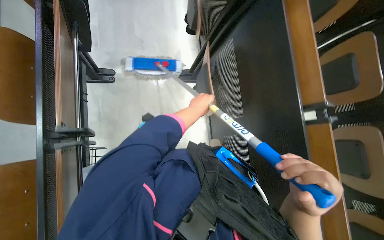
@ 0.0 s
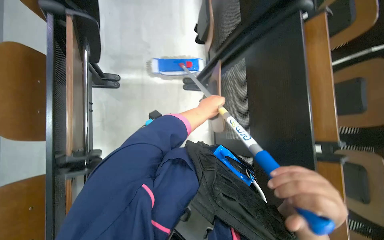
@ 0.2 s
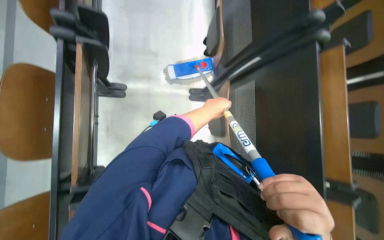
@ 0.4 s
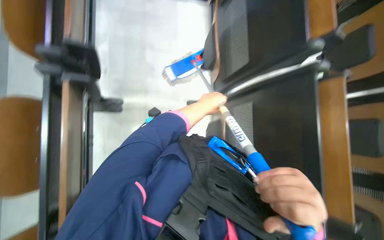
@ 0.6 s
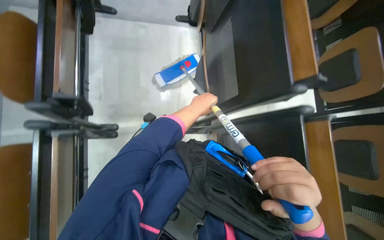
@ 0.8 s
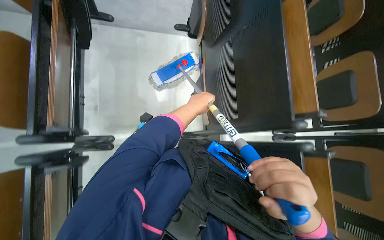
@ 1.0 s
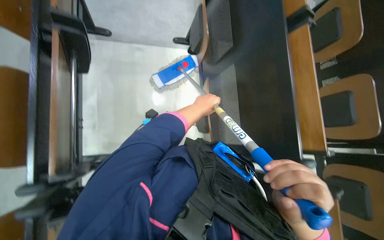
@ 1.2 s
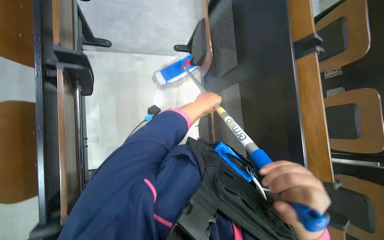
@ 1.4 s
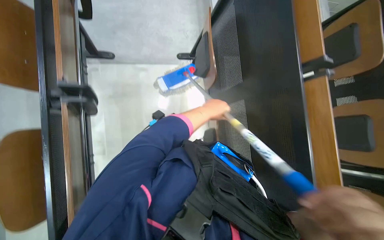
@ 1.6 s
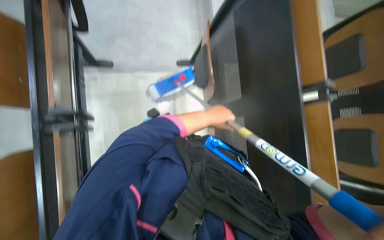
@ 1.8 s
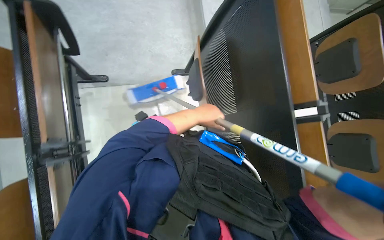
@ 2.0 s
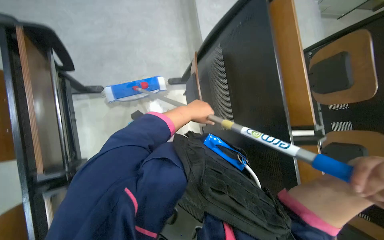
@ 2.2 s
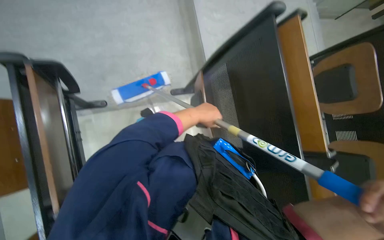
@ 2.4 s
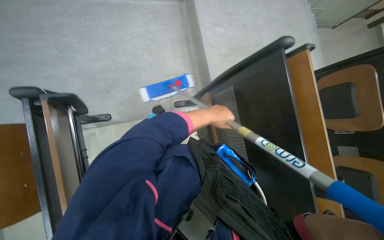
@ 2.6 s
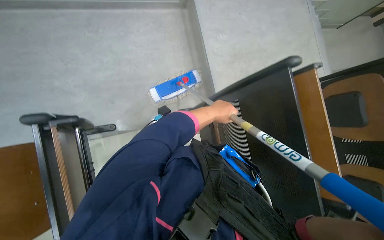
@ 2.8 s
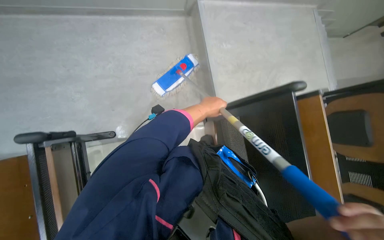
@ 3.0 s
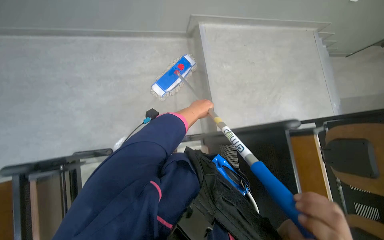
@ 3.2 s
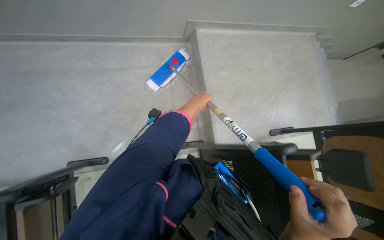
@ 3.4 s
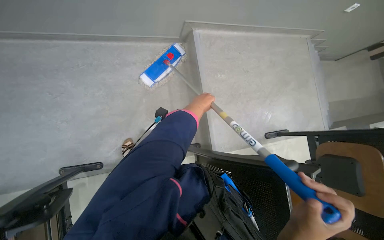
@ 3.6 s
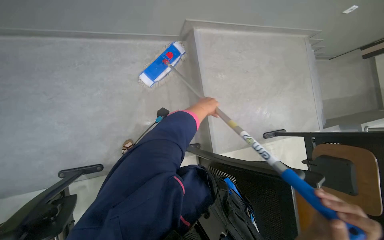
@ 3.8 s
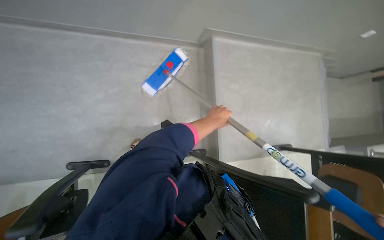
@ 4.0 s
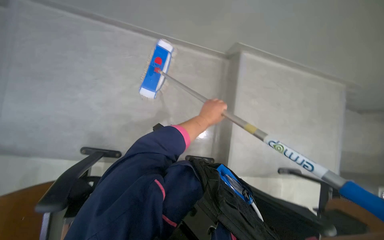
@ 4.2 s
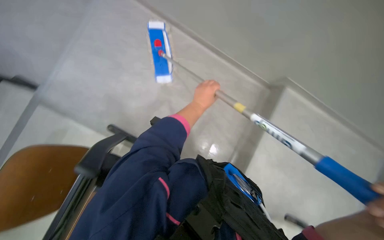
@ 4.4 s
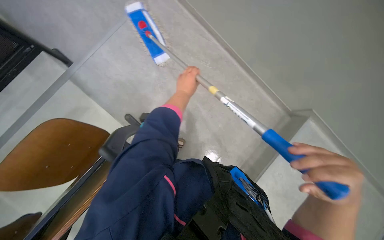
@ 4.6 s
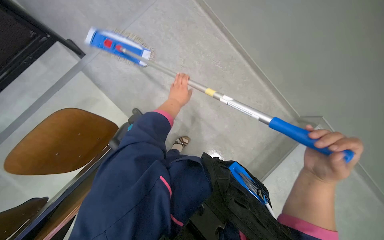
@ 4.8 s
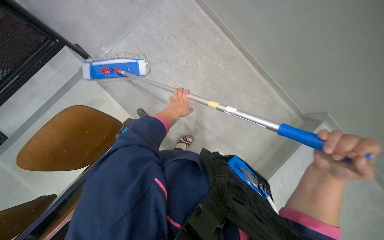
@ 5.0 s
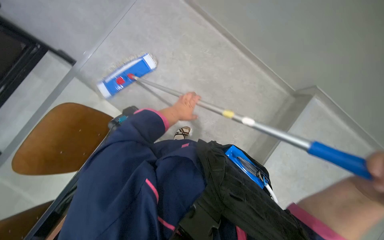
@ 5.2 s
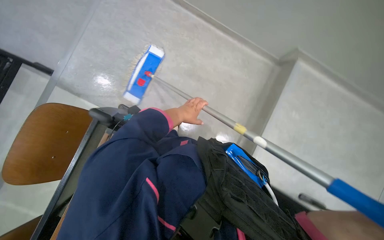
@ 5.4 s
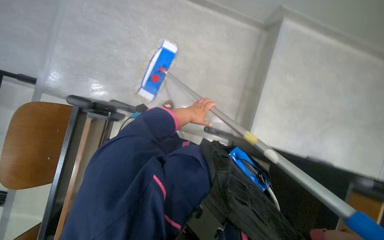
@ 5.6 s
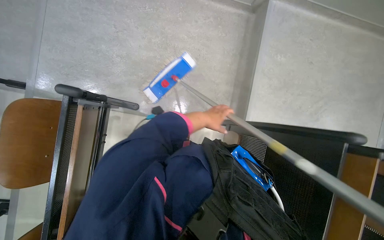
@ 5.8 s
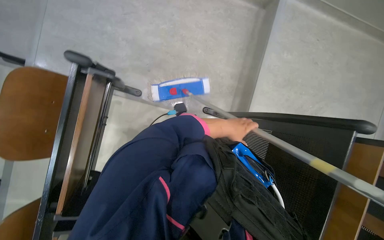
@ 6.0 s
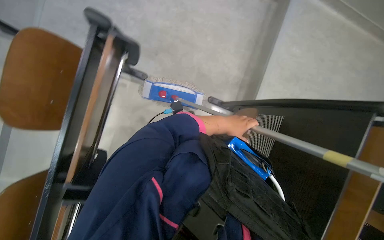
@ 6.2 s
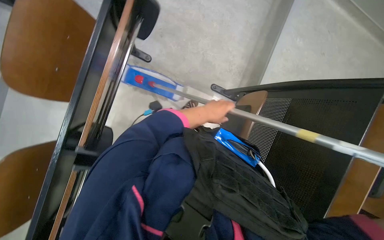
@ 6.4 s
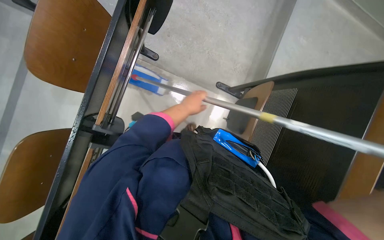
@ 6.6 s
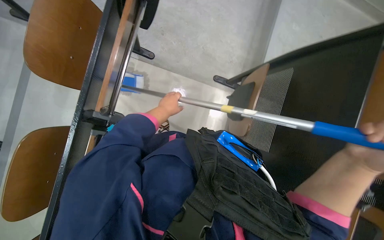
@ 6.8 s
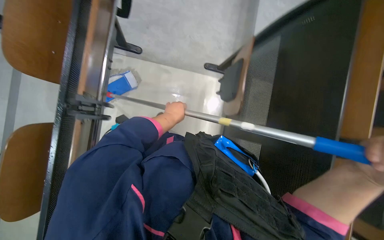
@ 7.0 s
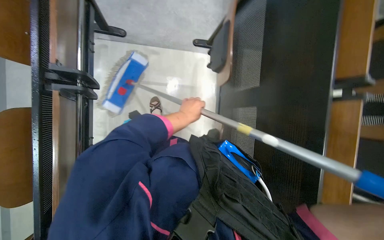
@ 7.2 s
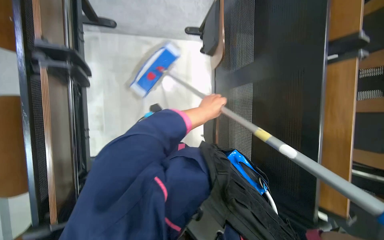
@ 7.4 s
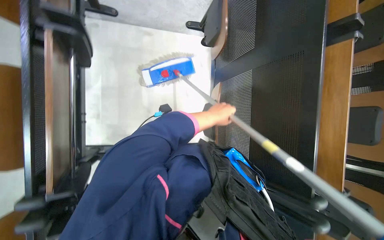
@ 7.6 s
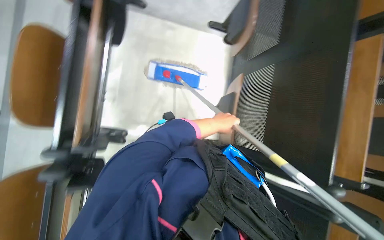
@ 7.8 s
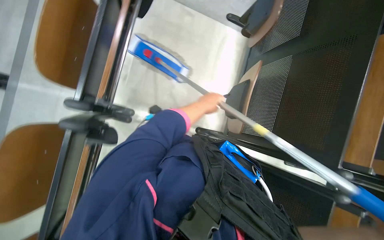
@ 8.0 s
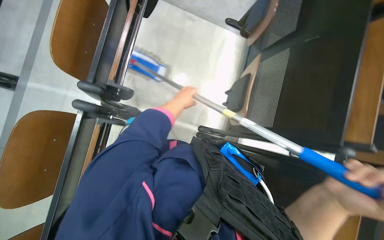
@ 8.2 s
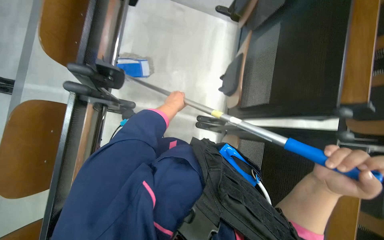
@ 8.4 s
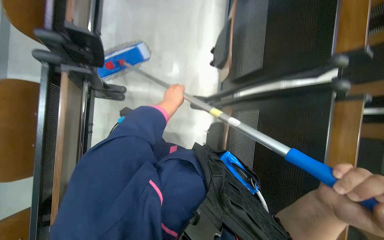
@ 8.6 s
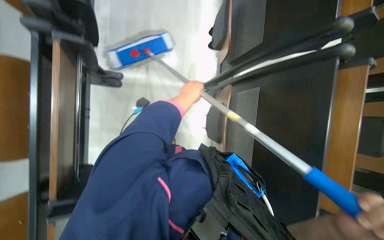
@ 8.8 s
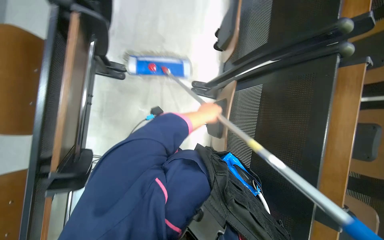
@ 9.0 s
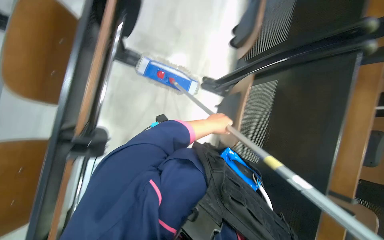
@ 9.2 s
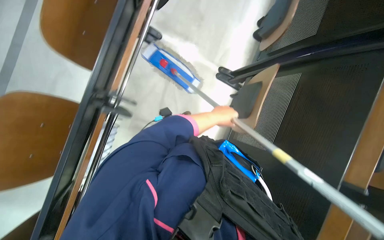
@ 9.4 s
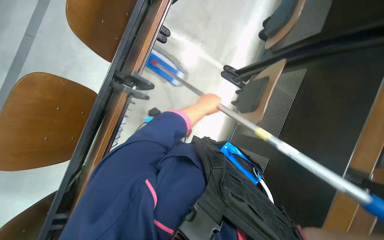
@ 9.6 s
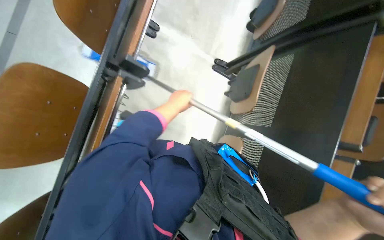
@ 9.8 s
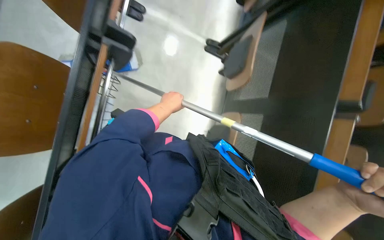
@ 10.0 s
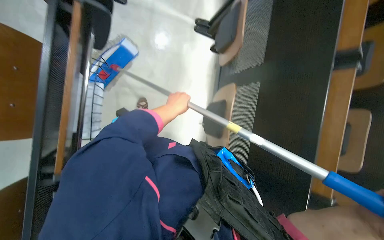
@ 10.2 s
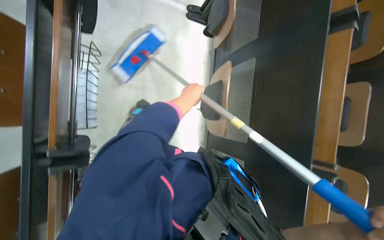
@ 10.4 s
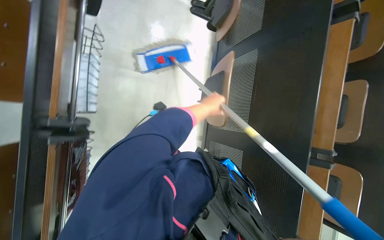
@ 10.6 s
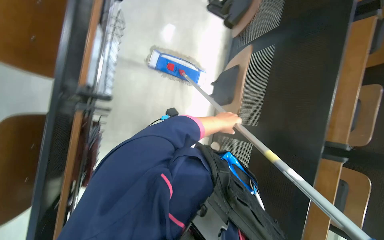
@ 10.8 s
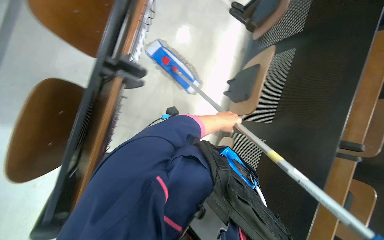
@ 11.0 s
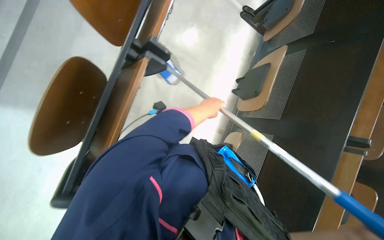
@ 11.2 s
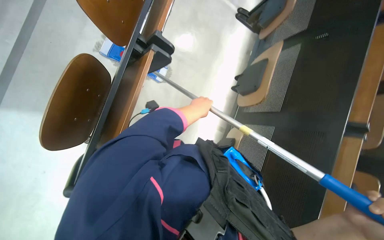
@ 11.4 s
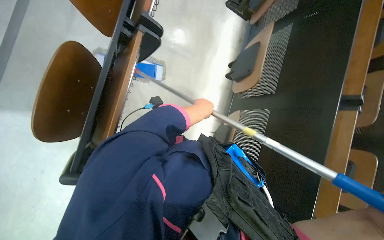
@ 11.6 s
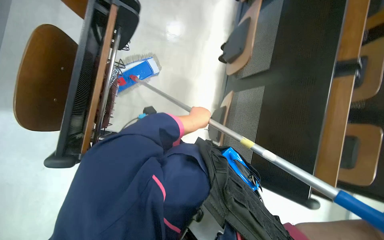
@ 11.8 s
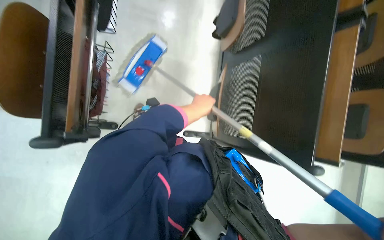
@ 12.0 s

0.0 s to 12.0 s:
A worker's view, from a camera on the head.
Job: mopping floor.
The whole recording: Mopping lecture hall floor. The worker mops the lecture hall floor, periodically wringing and adjusting the mop.
0.0 to 1.6 s: The camera pitches upward, by about 15 degrees.
3.0 to 4.4 s: Everything in view rotates about 35 degrees clockwise.
4.4 to 6.0 s: The left hand moves to the right, roughly 10 cm.
6.0 to 7.6 s: The left hand reaches roughly 20 cm to the left, then returns.
7.6 to 9.0 s: The left hand moves roughly 15 cm to the left and comes back.
9.0 to 10.4 s: The head travels roughly 60 cm.

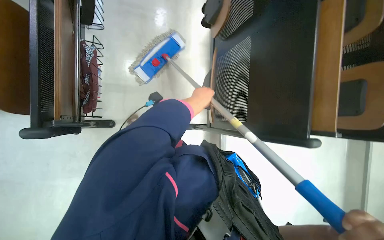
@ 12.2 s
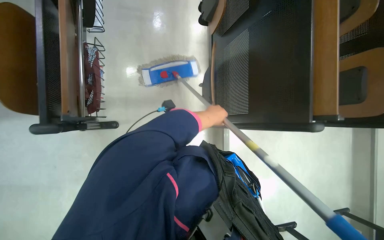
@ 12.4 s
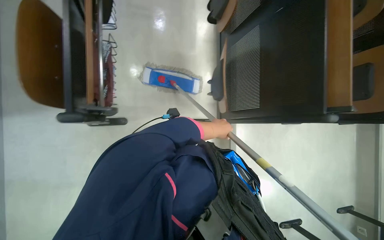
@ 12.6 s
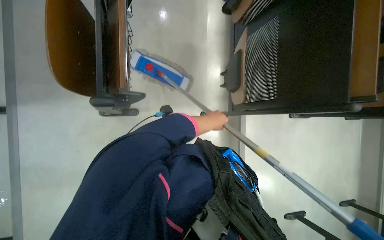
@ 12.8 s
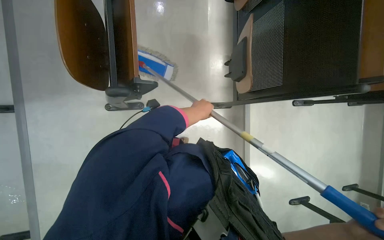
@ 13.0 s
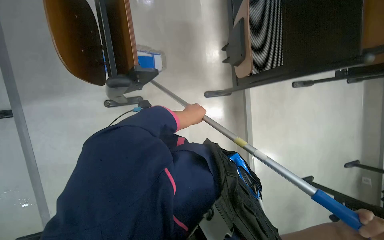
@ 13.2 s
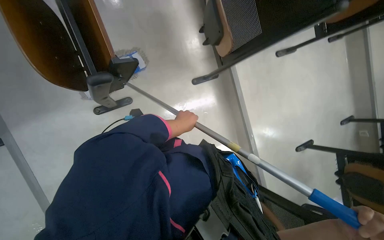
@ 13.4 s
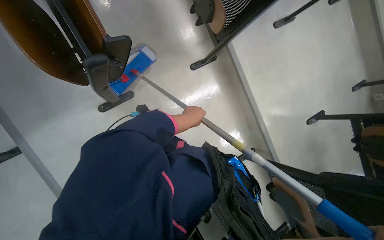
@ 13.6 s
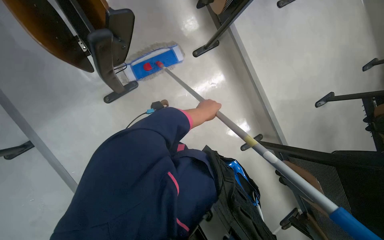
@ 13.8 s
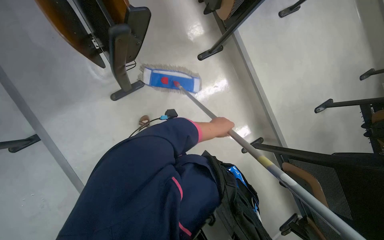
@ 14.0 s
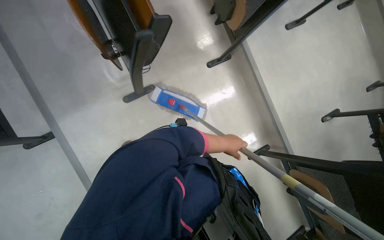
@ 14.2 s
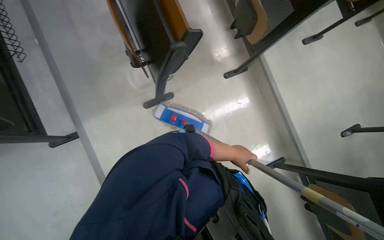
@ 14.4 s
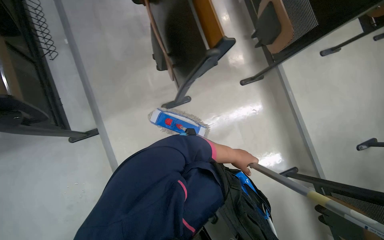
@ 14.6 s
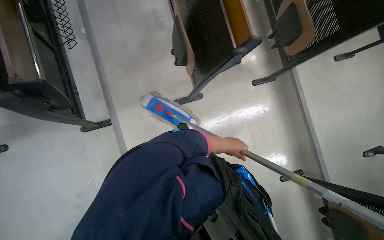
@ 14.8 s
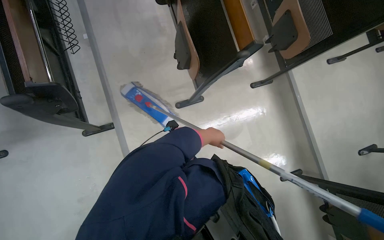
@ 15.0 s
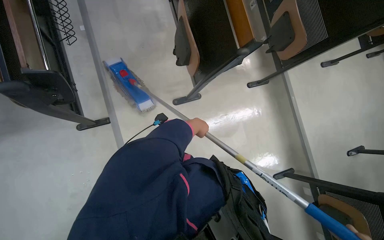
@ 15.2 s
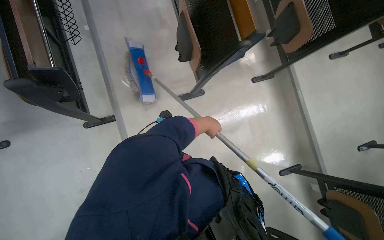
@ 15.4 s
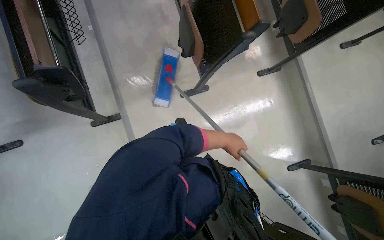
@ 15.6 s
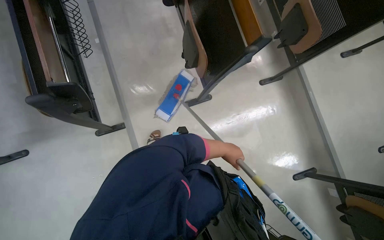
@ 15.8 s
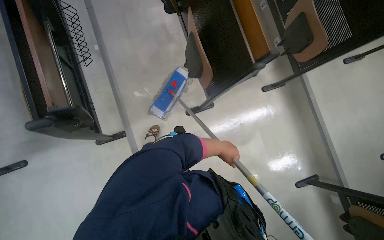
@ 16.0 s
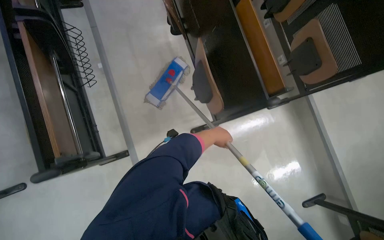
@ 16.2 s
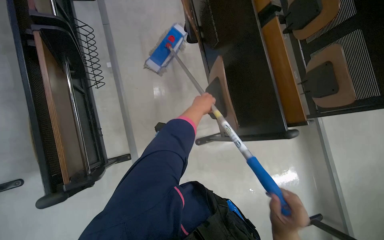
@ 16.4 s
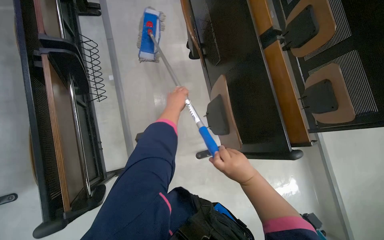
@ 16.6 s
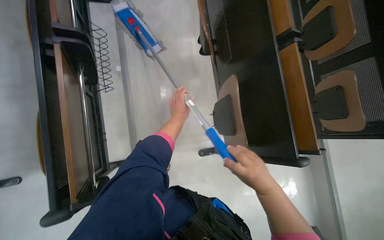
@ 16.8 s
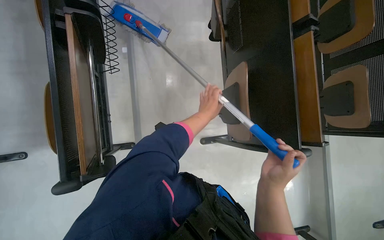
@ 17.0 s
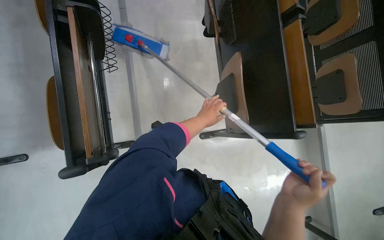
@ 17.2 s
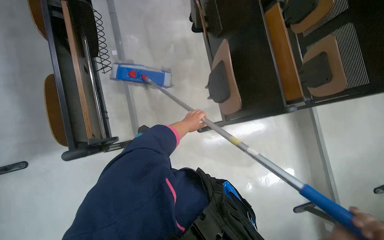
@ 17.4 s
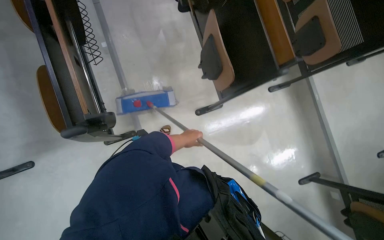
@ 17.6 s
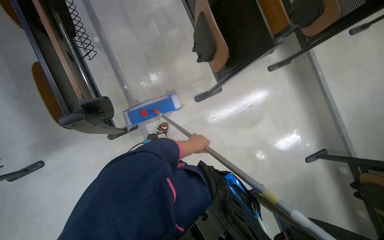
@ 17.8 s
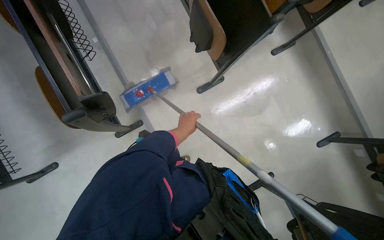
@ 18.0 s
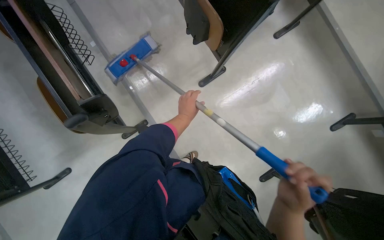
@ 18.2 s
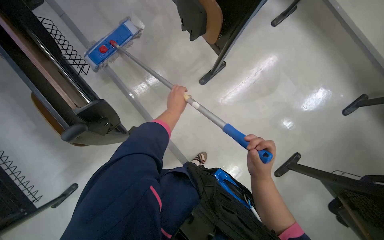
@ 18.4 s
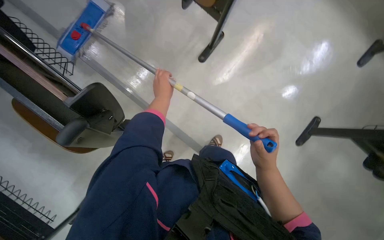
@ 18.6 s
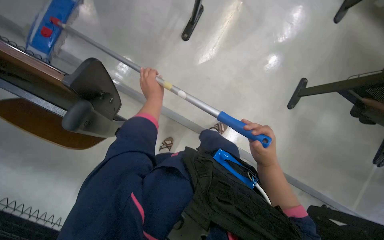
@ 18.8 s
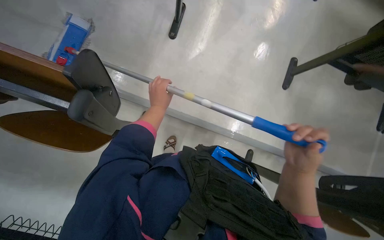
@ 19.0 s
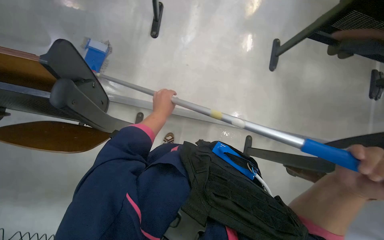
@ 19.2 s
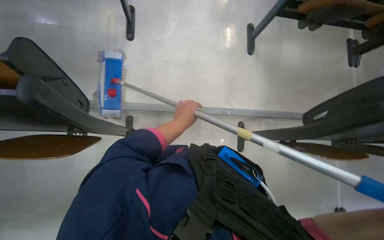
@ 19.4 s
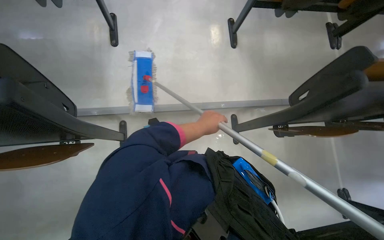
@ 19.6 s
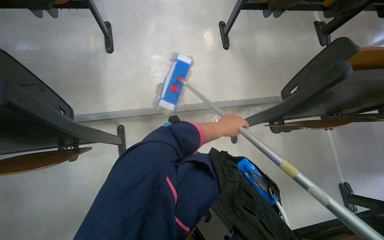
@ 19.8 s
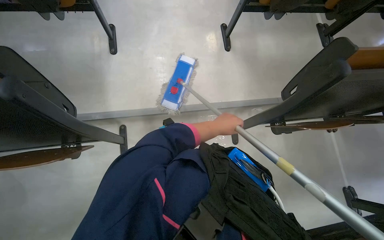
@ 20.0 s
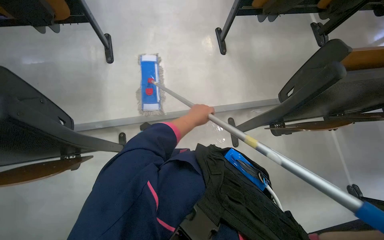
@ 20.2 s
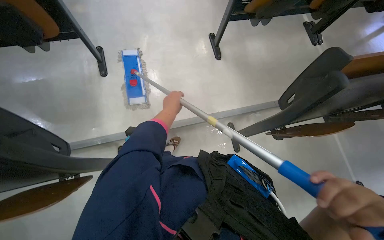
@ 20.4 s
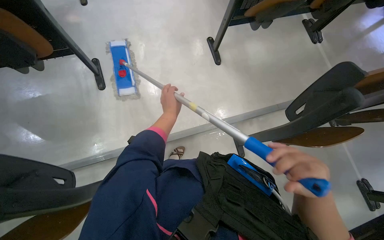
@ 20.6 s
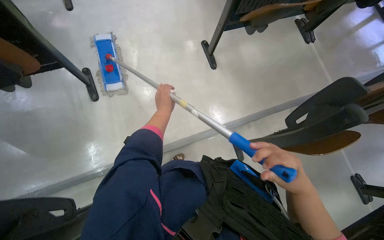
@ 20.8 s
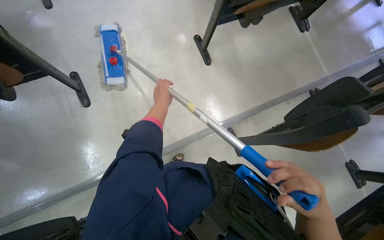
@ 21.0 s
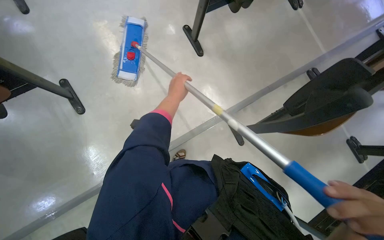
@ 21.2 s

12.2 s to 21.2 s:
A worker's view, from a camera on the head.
Job: mopping floor.
The whole recording: Mopping lecture hall floor. The worker mops the lecture hall floor, periodically wringing and adjusting the mop.
12.2 to 13.8 s: The camera is carried approximately 50 cm. The scene rotates counterclockwise by some 30 degrees.
13.8 to 15.2 s: The head travels to the left, approximately 50 cm.
15.2 to 16.6 s: The wearer moves approximately 50 cm.
16.6 to 18.2 s: The left hand heads down the picture, covering about 50 cm.
18.2 to 19.8 s: Everything in view rotates approximately 40 degrees counterclockwise.
19.8 to 21.2 s: The camera is carried some 60 cm.
